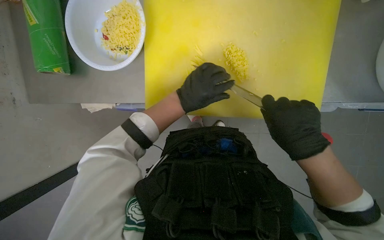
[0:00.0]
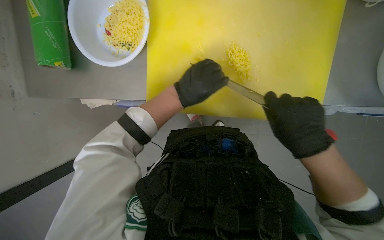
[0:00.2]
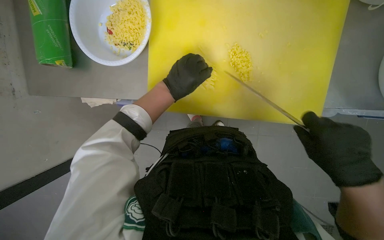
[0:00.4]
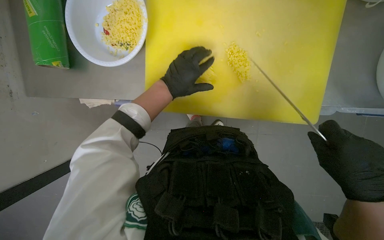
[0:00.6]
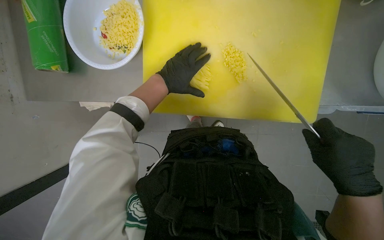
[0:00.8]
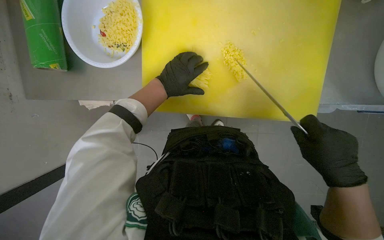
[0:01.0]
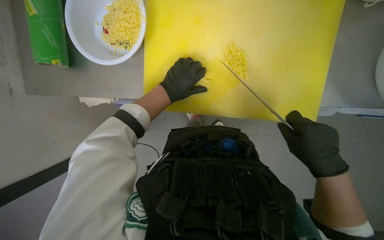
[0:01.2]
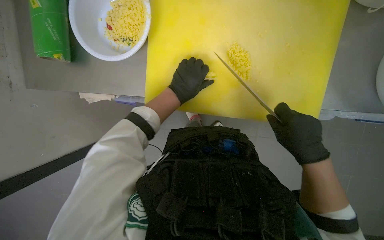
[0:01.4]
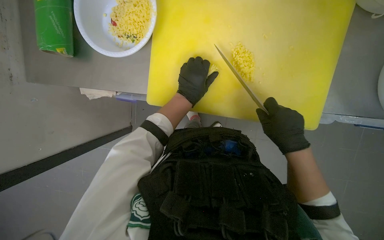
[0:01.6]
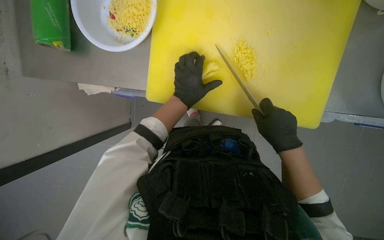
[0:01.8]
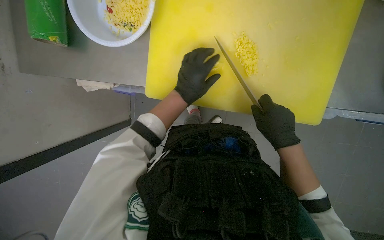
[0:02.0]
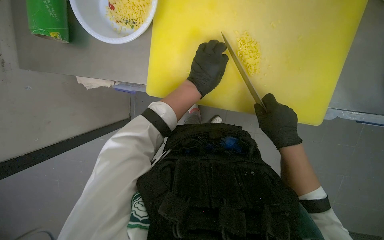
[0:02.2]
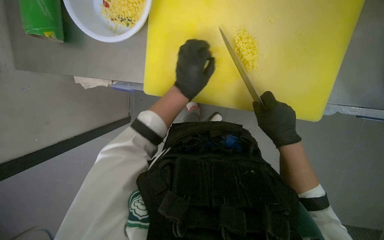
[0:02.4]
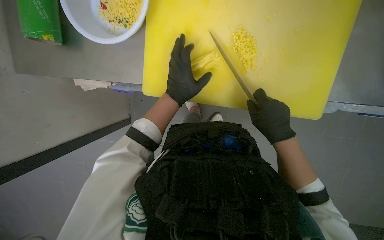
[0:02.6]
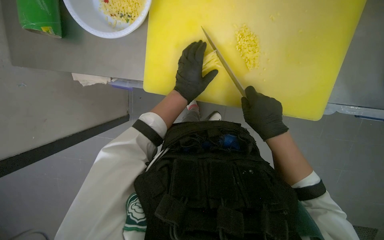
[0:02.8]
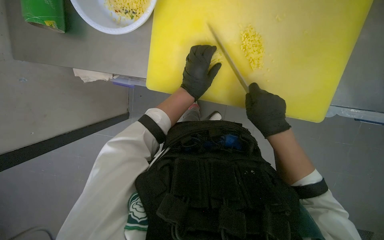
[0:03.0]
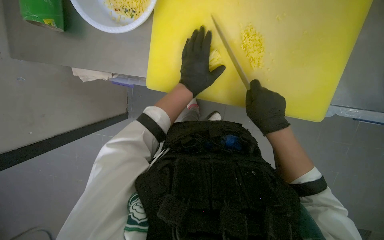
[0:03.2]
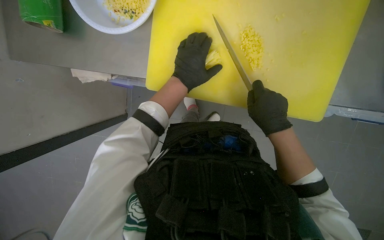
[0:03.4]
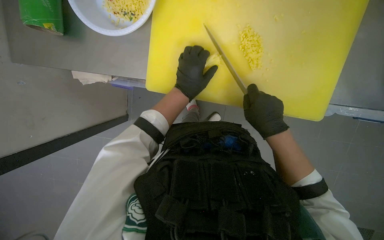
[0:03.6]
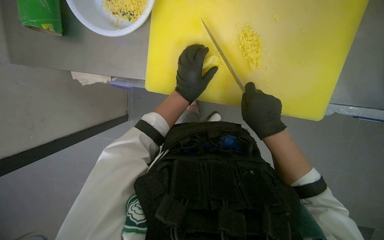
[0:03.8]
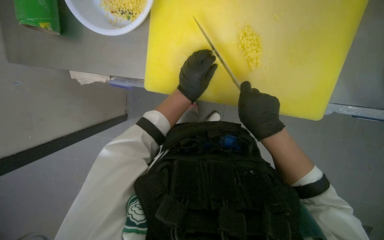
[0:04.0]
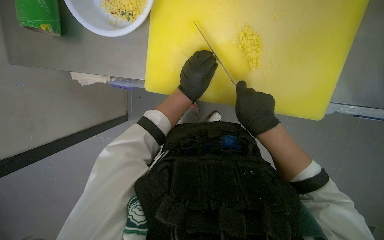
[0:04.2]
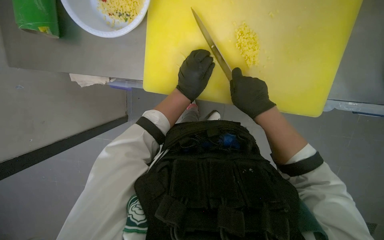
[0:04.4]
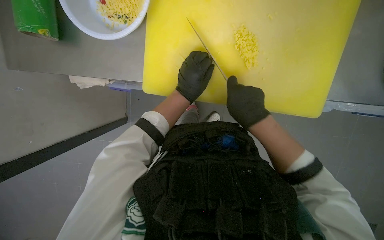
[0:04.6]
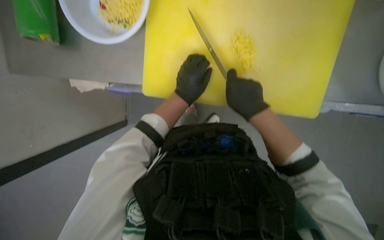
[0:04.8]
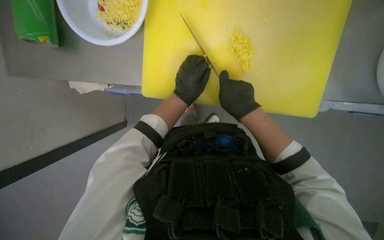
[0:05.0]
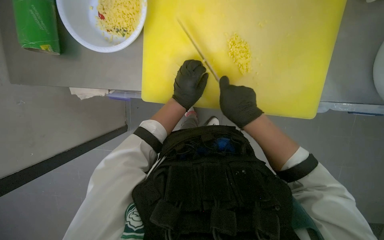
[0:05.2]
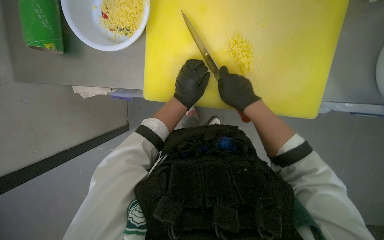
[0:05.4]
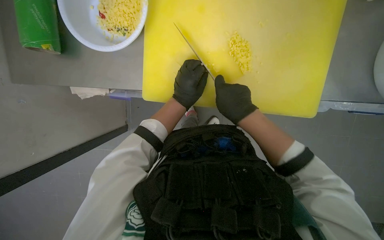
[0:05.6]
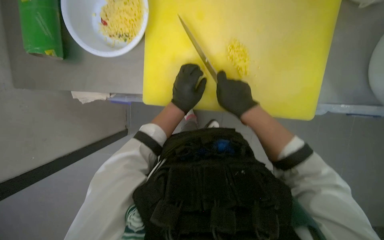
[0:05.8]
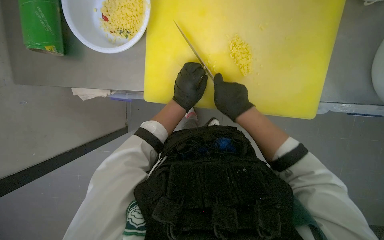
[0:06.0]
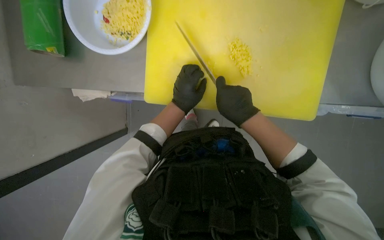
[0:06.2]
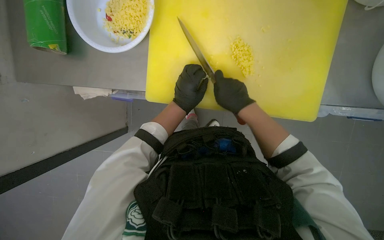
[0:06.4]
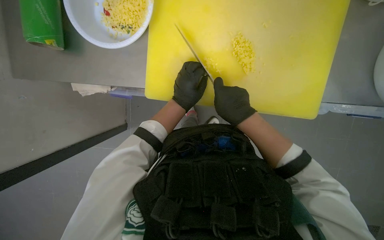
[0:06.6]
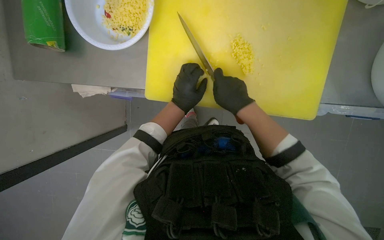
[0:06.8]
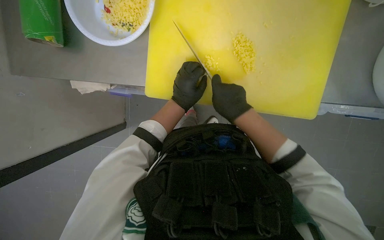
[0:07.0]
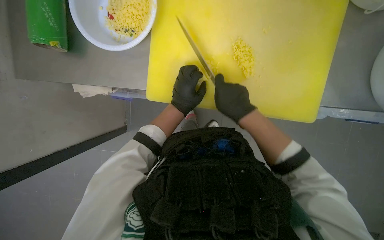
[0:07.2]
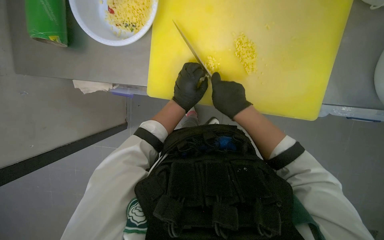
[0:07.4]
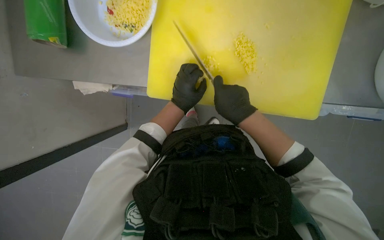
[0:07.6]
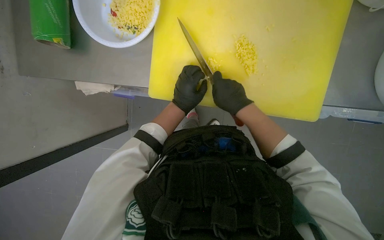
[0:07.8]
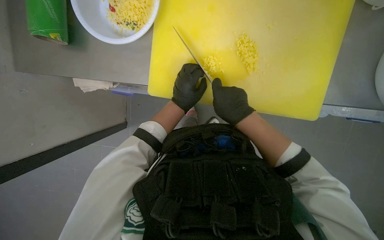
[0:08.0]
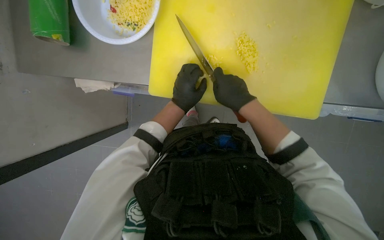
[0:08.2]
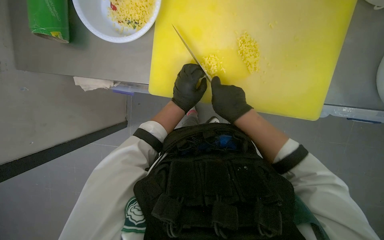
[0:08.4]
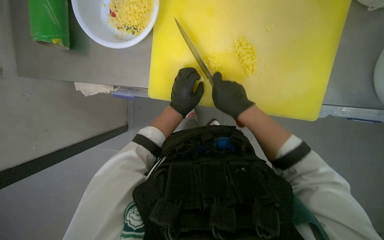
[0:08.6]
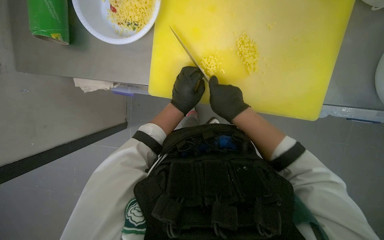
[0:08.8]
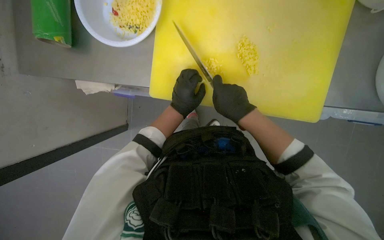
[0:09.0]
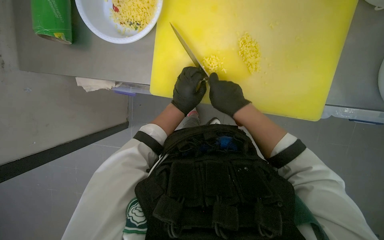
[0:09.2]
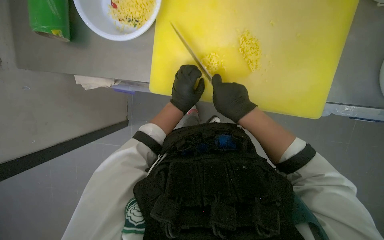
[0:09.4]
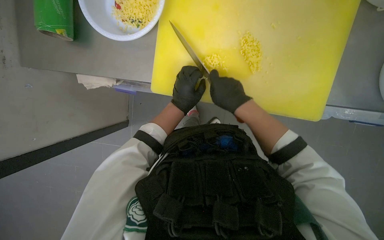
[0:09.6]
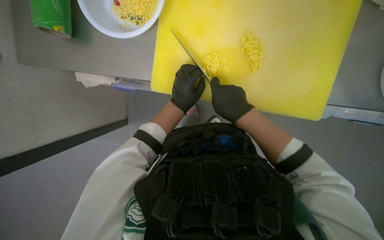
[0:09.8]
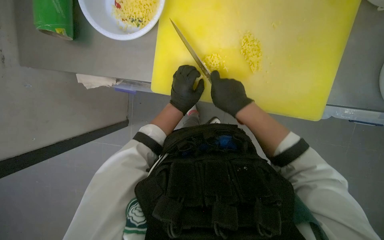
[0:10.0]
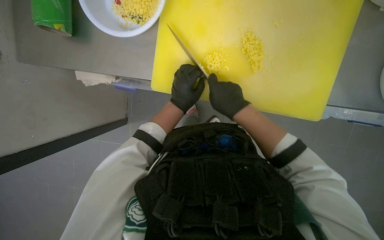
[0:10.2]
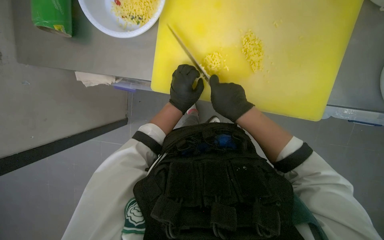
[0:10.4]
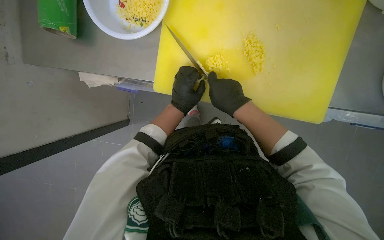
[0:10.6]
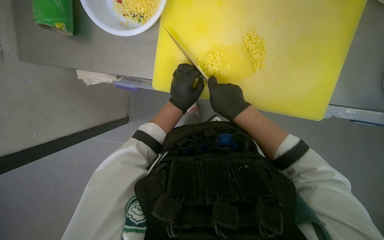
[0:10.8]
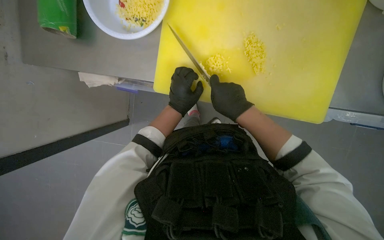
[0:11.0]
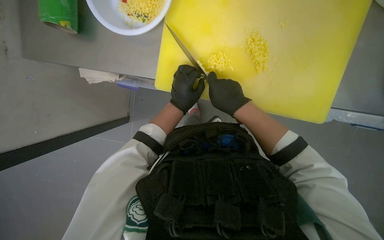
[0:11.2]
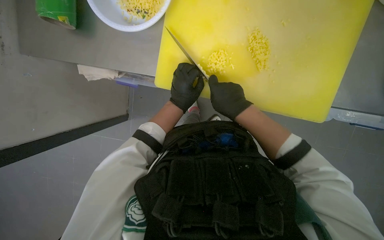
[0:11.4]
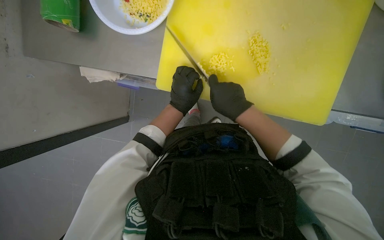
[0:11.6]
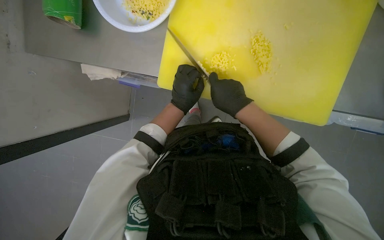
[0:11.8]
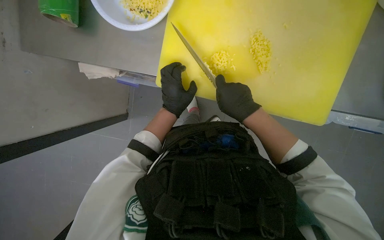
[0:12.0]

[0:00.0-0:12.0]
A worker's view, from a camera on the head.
Job: preparing food.
The whole recording: Slicing and dicing potatoes. The worker slices and dices potatoes on a yellow cutting board, then transfers them to a white bowl.
0:01.6 to 0:03.0: The hands work in one place, with small movements.
0:03.0 to 0:06.0: The hands stay close to where they were, moving slightly.
0:06.0 to 0:12.0: The hands stay close to where they were, moving slightly.

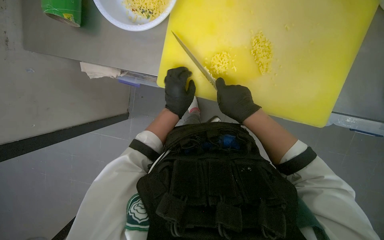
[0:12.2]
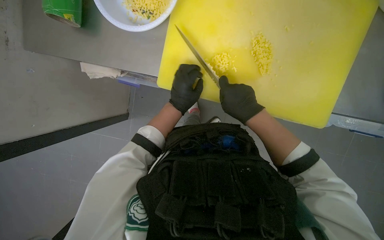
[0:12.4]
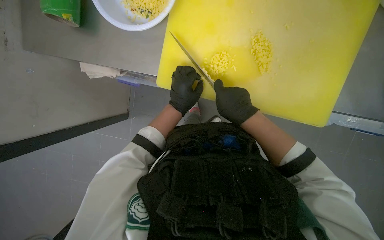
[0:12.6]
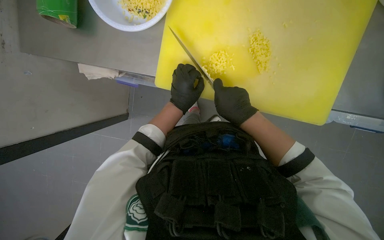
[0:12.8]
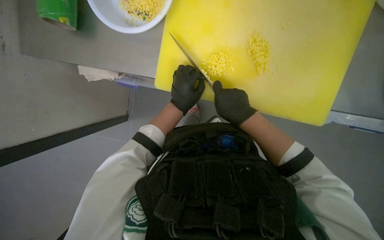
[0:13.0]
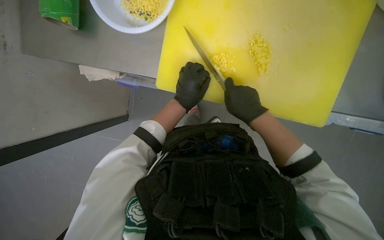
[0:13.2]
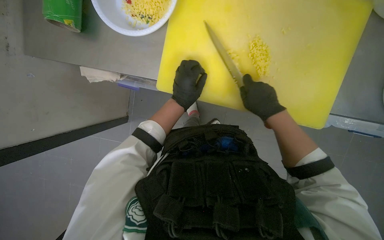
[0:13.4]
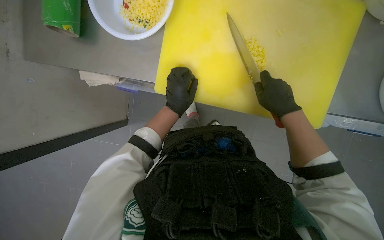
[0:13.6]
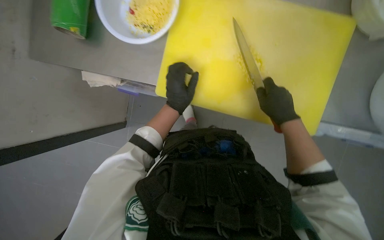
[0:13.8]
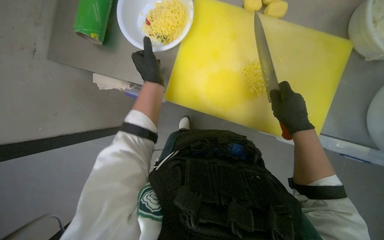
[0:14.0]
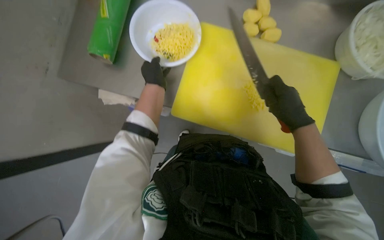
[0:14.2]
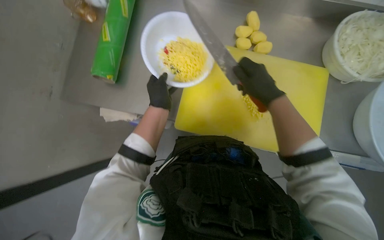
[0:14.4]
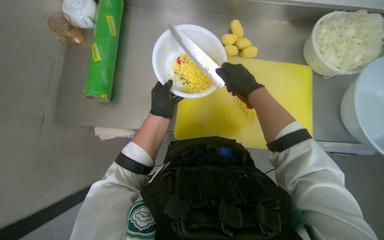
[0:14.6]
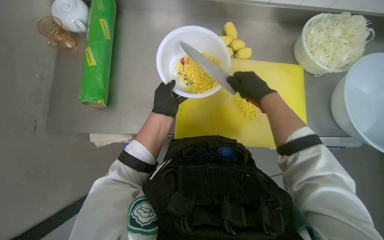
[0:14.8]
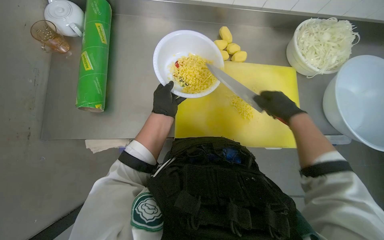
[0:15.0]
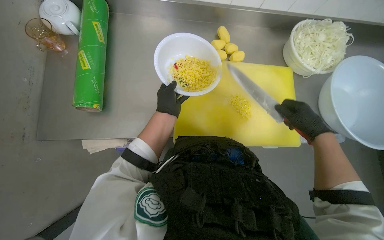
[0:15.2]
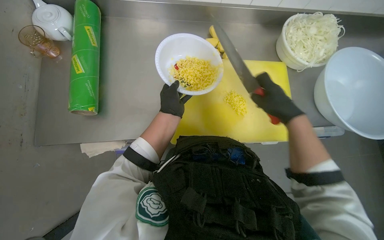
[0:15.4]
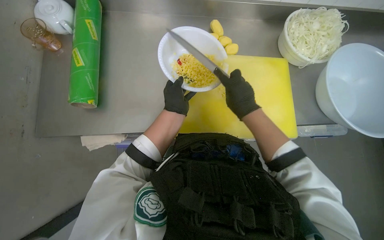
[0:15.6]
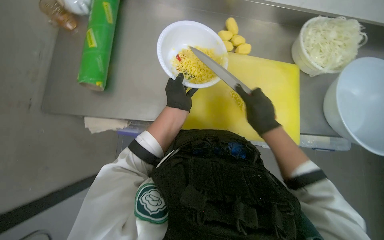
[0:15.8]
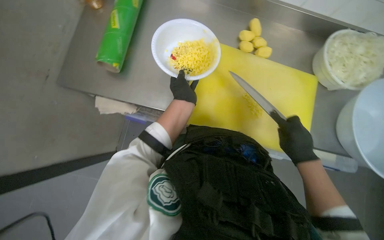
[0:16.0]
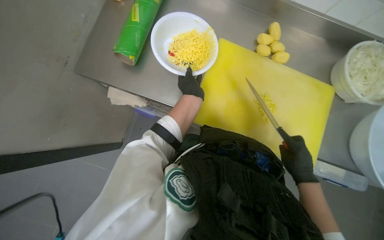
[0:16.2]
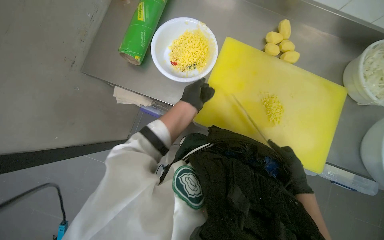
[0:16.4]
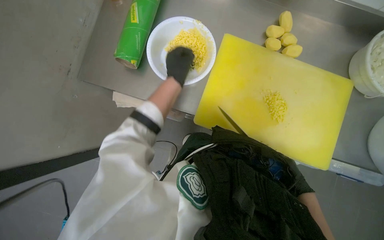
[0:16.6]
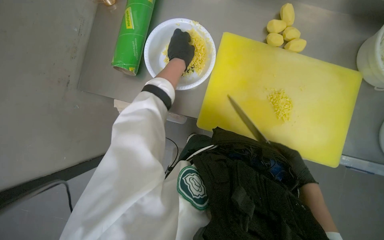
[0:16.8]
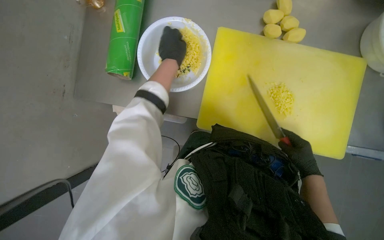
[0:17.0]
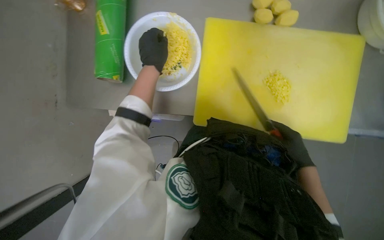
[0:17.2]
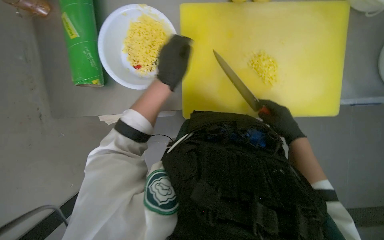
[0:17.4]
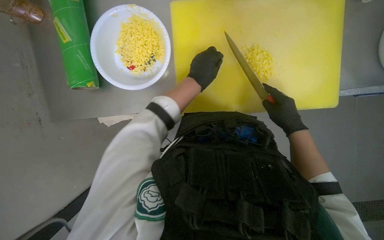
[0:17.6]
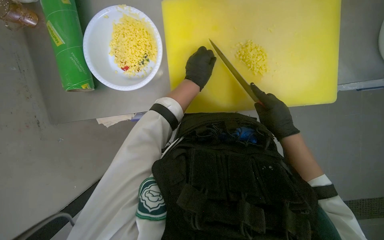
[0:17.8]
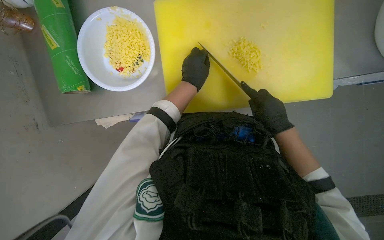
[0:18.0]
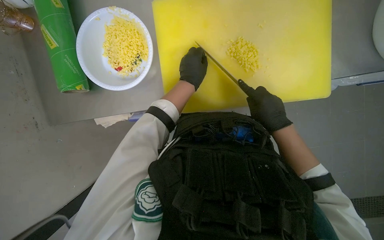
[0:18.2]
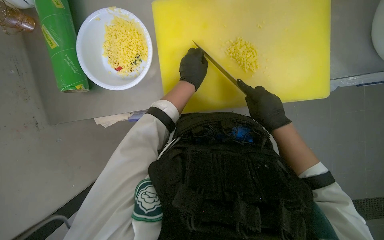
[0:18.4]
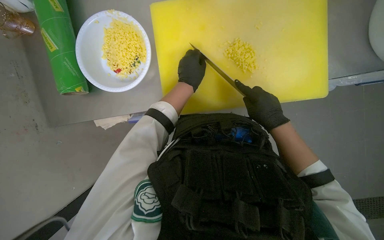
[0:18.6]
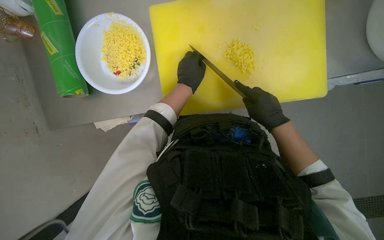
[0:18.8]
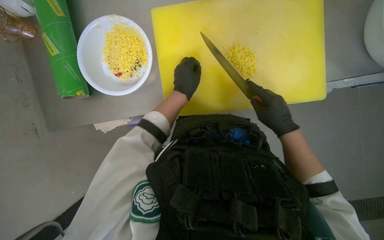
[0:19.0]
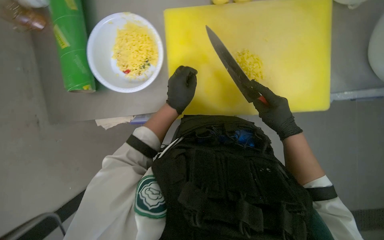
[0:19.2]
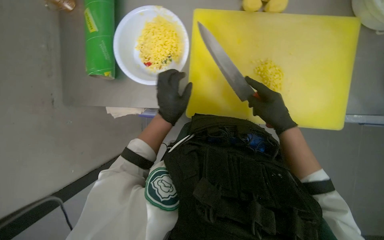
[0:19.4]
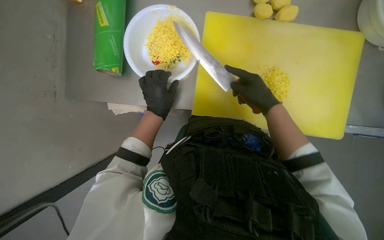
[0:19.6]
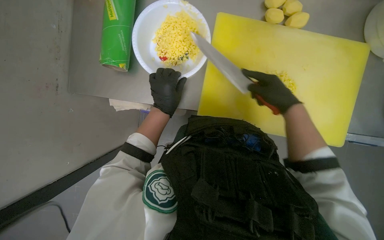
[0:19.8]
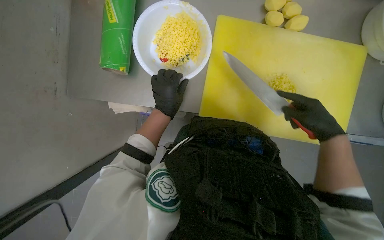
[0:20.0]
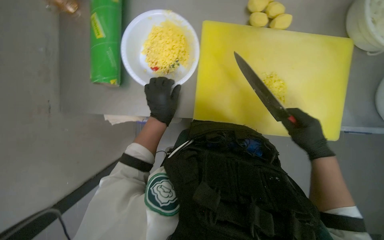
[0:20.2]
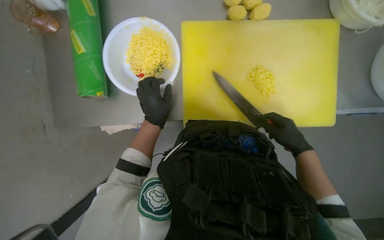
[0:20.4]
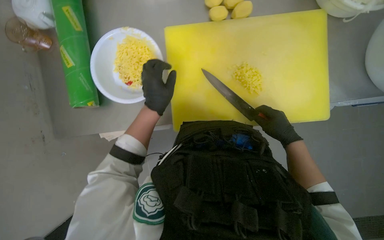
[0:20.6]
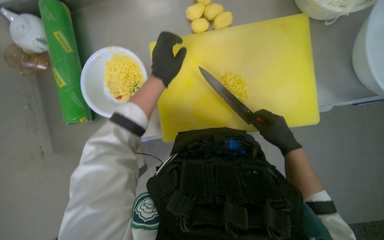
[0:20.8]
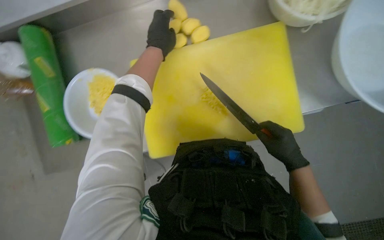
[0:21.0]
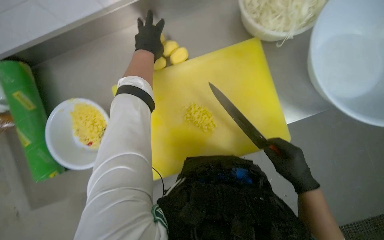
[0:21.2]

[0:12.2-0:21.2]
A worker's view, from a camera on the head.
Job: preparing food.
The whole recording: Slicing and dicing potatoes. The worker slices and dices potatoes on a yellow cutting board, then transfers them to a white bowl.
0:12.2 to 0:13.8: The right hand heads to the right, covering about 10 cm.
0:13.8 to 0:15.2: The view tips upward by approximately 20 degrees.
0:15.2 to 0:16.6: The right hand goes approximately 20 cm farther from the camera and down the picture, and reaches some 15 cm to the left, then returns.
0:16.6 to 0:18.2: The wearer looks about 15 degrees further downward. The scene turns some 25 degrees counterclockwise in the picture. The right hand goes about 10 cm to the left.
0:18.2 to 0:19.8: The right hand is displaced up the picture by about 10 cm. Meanwhile the left hand is displaced to the left and down the picture by about 25 cm.
0:19.8 to 0:21.2: The wearer looks some 15 degrees further upward. Everything in view rotates roughly 30 degrees counterclockwise. The left hand heads up the picture, covering about 35 cm, while the right hand shifts about 20 cm down the picture.
